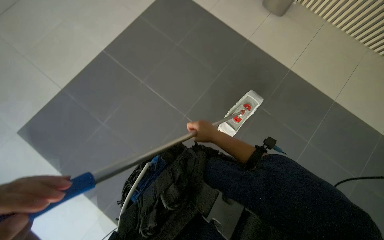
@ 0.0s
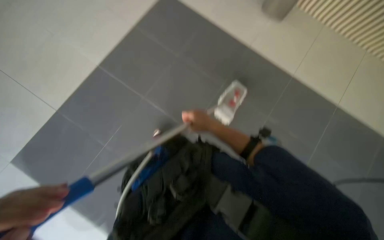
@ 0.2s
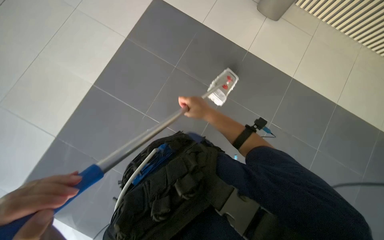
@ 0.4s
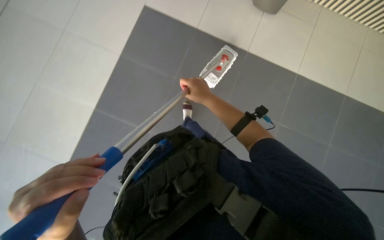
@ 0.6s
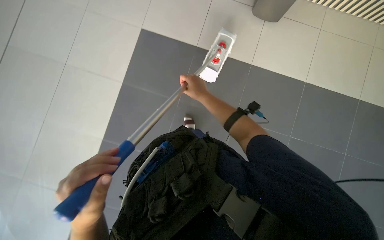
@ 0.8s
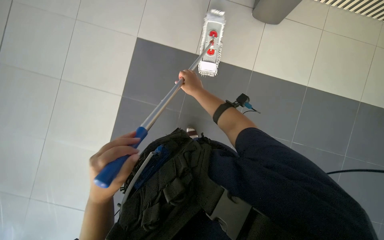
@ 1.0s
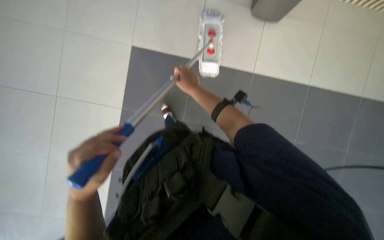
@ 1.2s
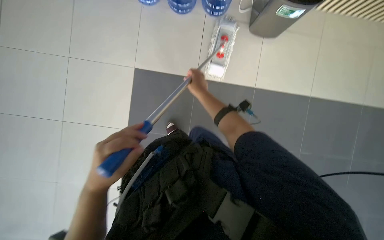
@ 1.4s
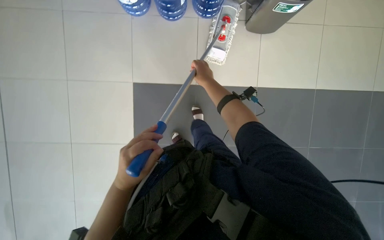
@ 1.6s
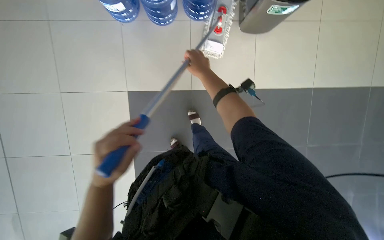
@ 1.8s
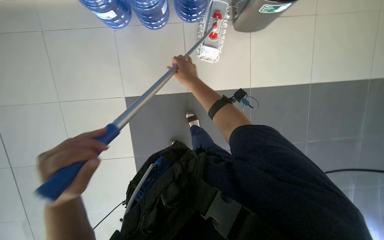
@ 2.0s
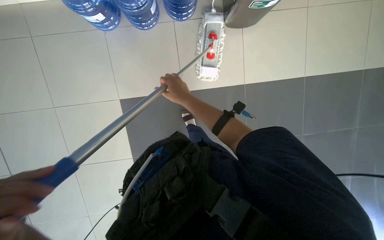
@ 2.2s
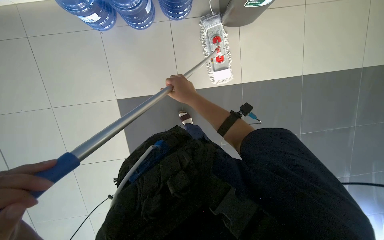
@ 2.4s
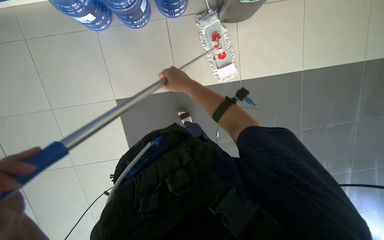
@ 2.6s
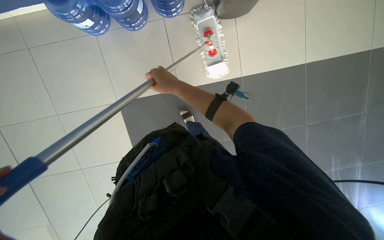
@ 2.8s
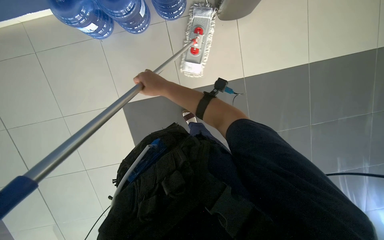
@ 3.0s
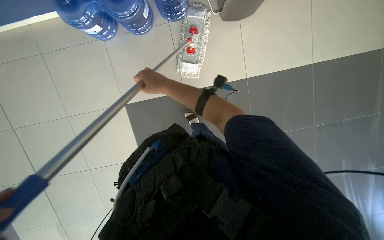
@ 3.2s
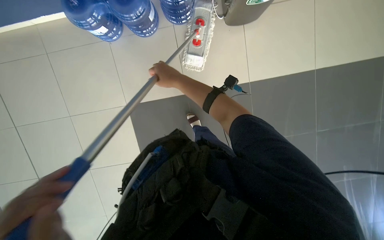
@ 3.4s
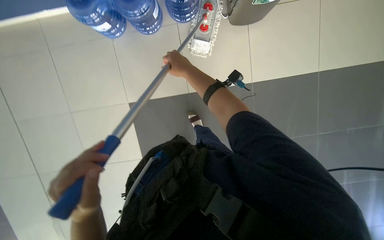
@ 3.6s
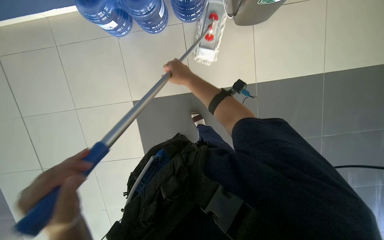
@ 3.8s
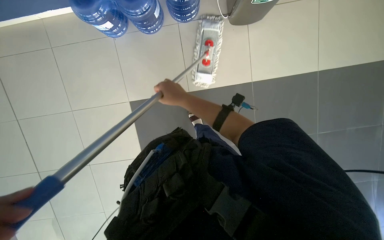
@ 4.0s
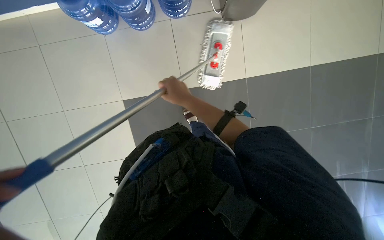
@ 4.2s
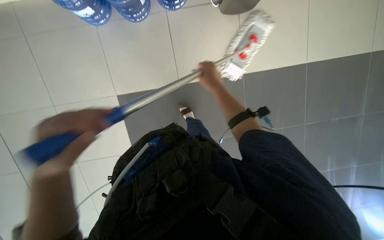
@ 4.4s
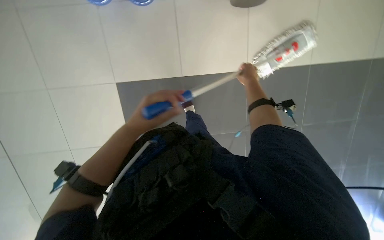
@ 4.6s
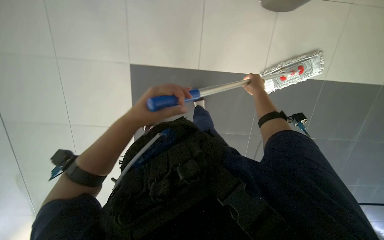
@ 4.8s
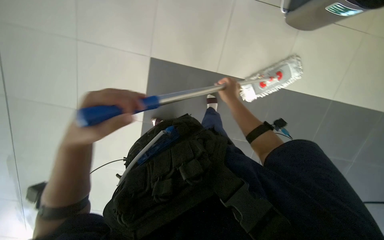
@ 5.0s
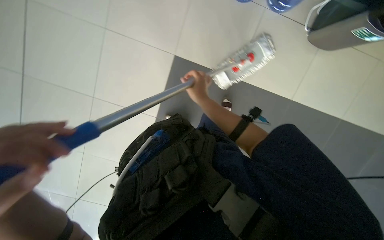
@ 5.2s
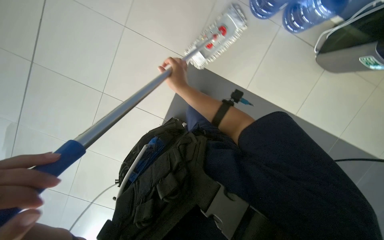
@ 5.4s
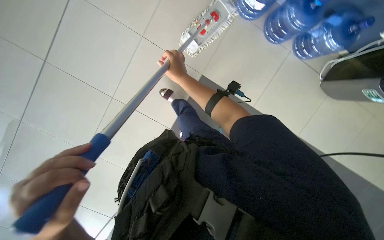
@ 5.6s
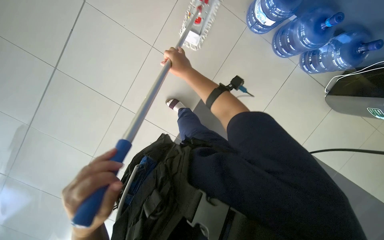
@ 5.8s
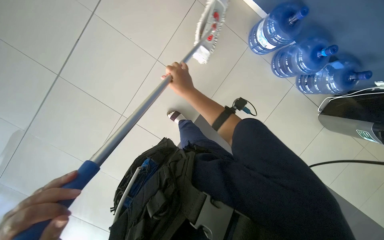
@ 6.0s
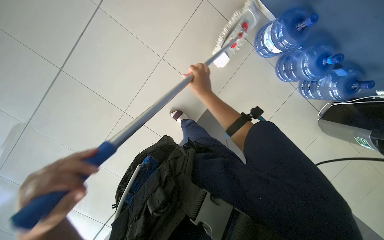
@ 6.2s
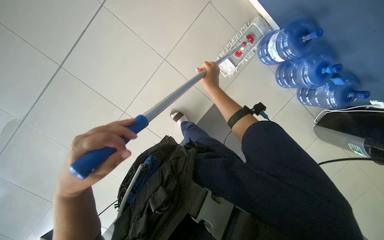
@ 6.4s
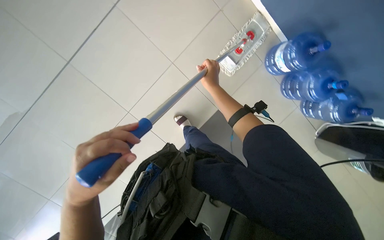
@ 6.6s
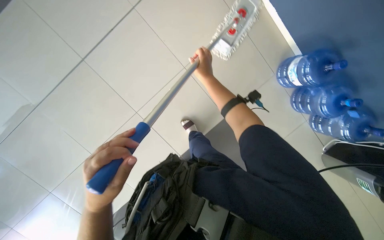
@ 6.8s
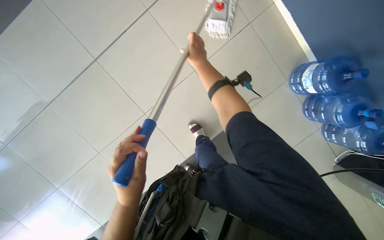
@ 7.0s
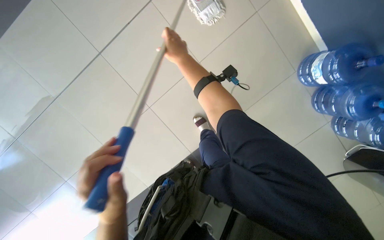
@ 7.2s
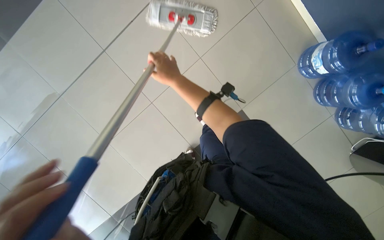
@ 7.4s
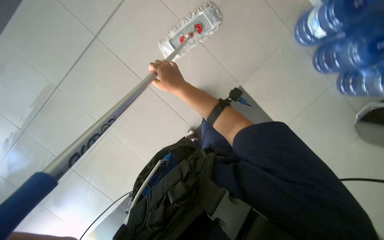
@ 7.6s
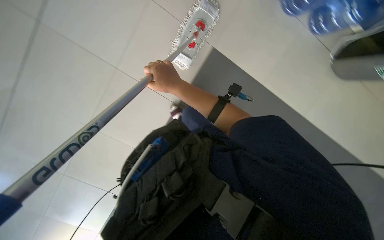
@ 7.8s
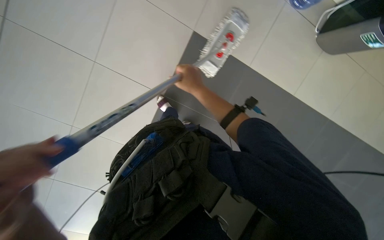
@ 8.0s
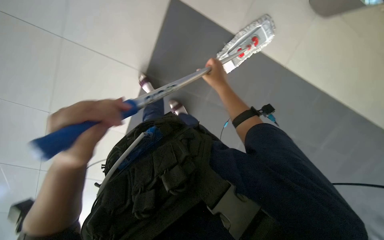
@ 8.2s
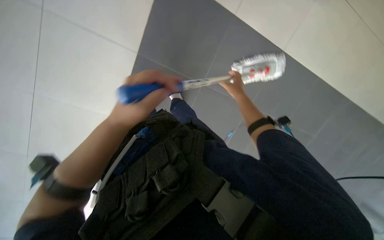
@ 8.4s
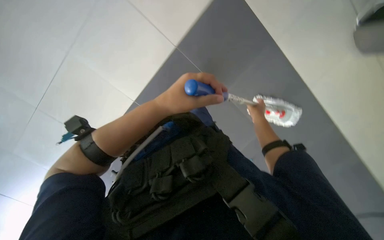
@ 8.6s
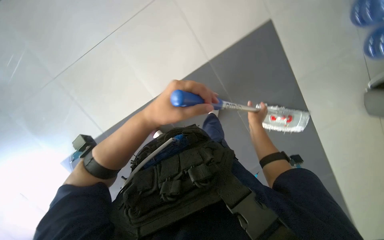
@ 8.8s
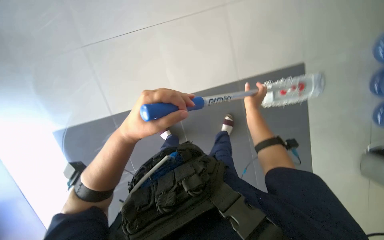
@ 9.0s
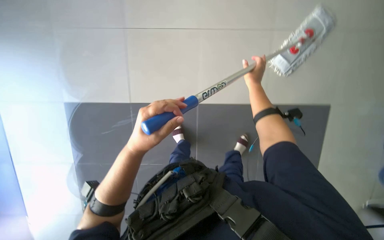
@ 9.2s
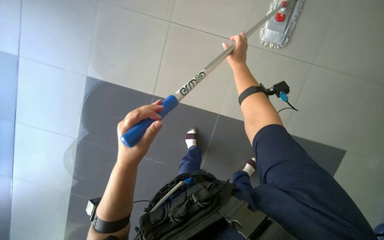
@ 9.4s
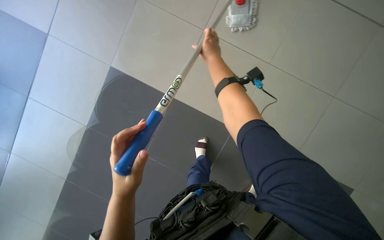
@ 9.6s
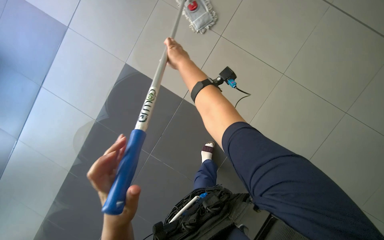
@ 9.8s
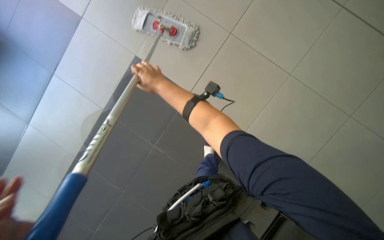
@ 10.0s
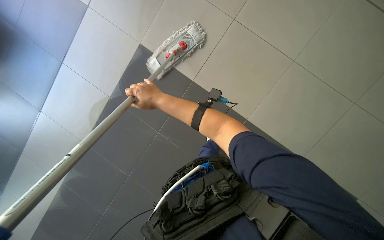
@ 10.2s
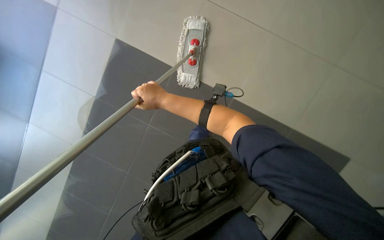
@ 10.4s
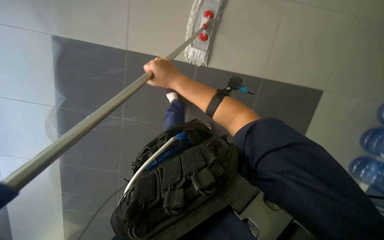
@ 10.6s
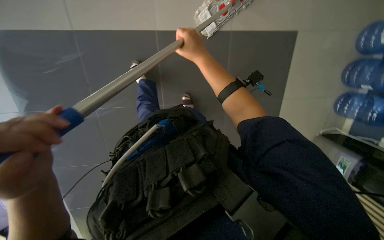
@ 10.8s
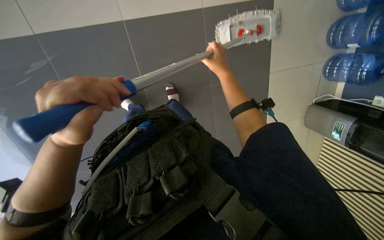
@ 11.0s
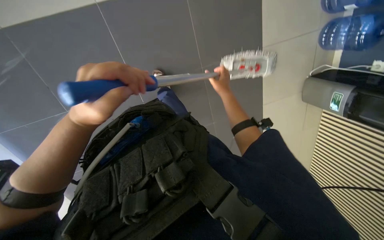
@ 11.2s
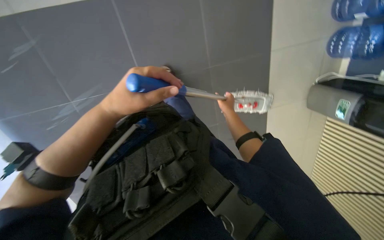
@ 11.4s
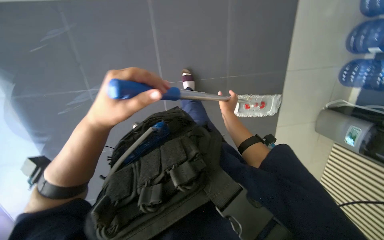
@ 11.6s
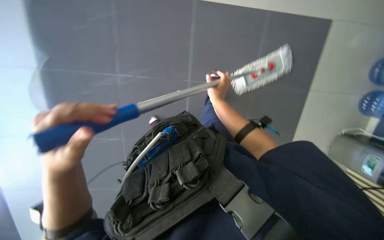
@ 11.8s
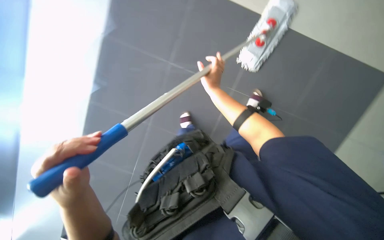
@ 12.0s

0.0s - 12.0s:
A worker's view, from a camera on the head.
Job: mopping floor.
The whole recording: Mopping floor. The worker continues mopping the tiled floor with a white mop head.
0.0s - 1.6s: The right hand heads up the picture, covering some 20 cm.
1.6s - 3.0s: The right hand heads nearer to the camera, covering some 15 cm.
3.0s - 4.4s: The right hand heads to the right, covering about 15 cm.
4.4s - 6.0s: The view tilts about 15 degrees upward. The right hand moves approximately 15 cm to the right and comes back.
7.6s - 9.0s: The right hand travels farther from the camera and to the right by about 20 cm.
9.0s - 10.4s: Everything in view rotates approximately 30 degrees counterclockwise. The right hand shifts roughly 25 cm to the left and nearer to the camera.
10.4s - 12.0s: The right hand is displaced to the right and farther from the camera by about 15 cm.

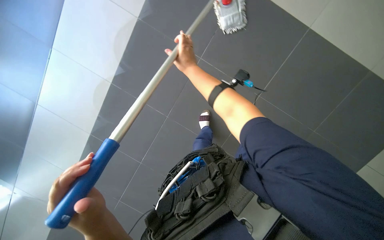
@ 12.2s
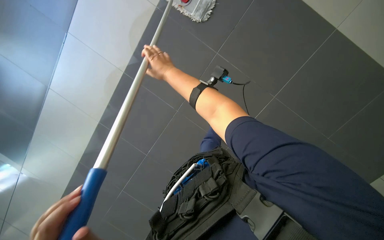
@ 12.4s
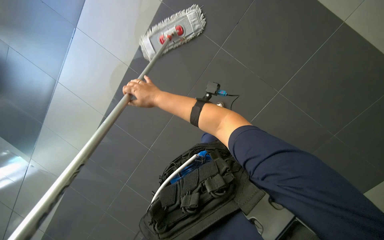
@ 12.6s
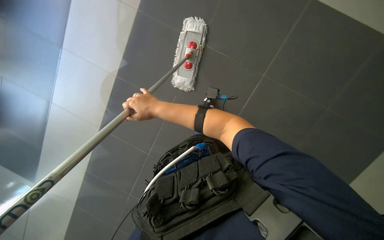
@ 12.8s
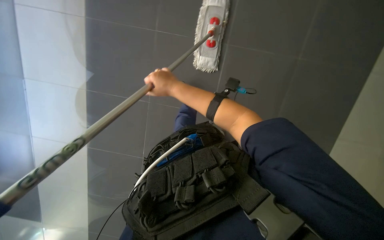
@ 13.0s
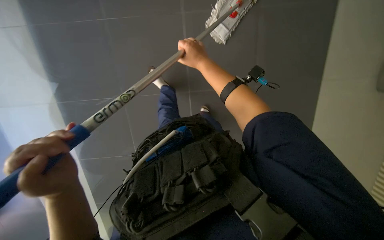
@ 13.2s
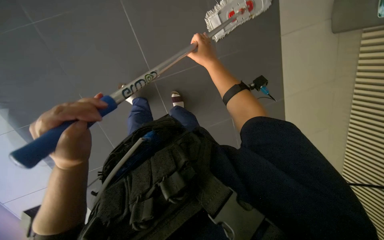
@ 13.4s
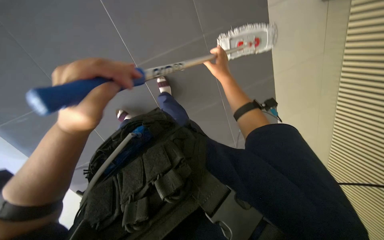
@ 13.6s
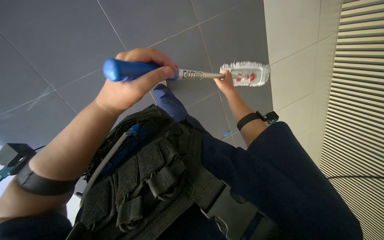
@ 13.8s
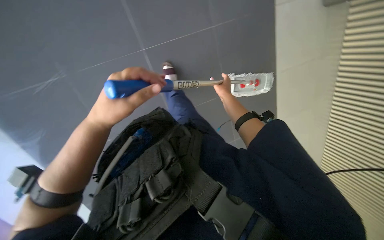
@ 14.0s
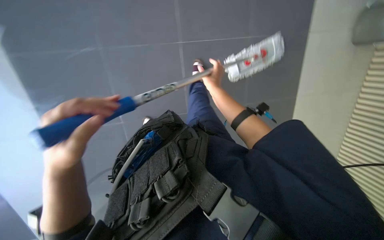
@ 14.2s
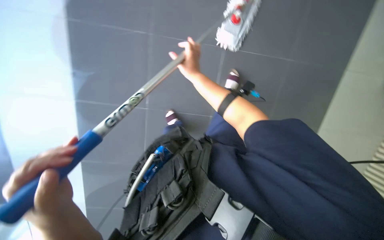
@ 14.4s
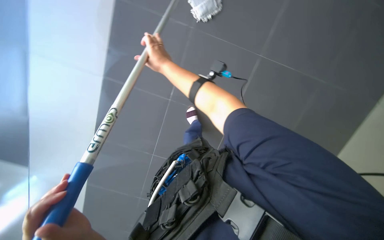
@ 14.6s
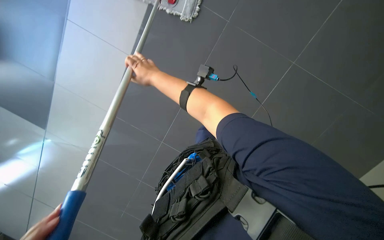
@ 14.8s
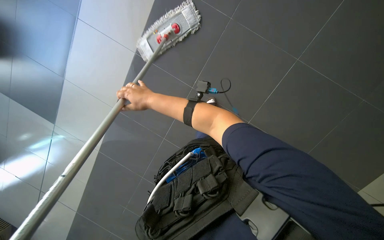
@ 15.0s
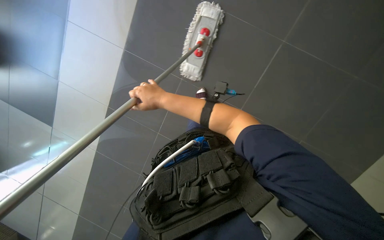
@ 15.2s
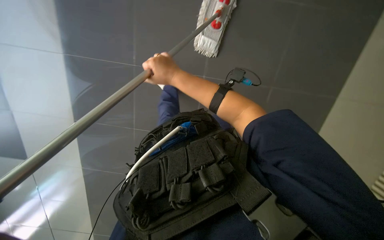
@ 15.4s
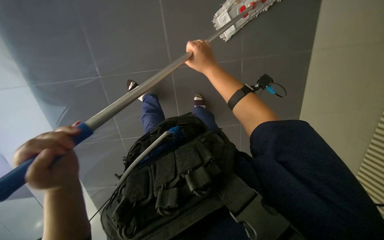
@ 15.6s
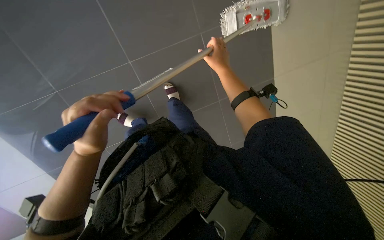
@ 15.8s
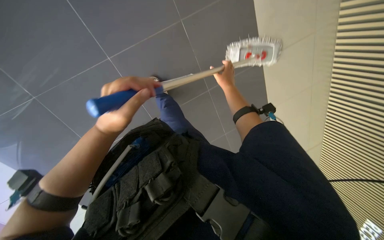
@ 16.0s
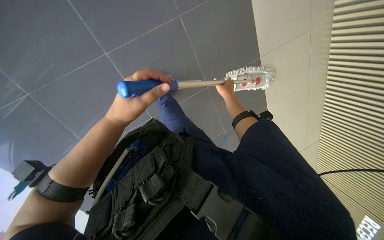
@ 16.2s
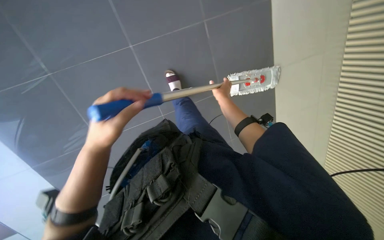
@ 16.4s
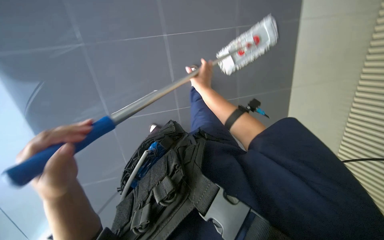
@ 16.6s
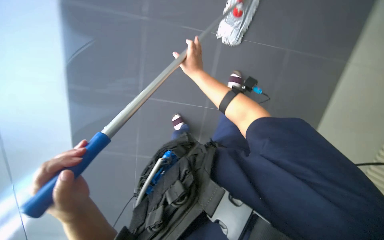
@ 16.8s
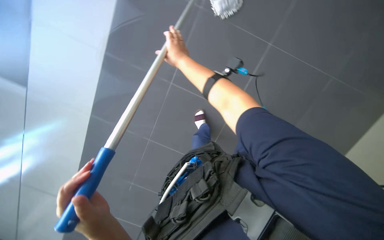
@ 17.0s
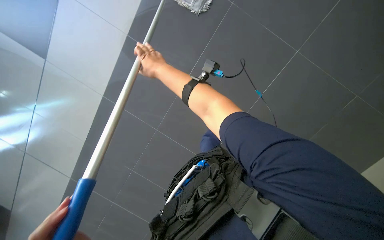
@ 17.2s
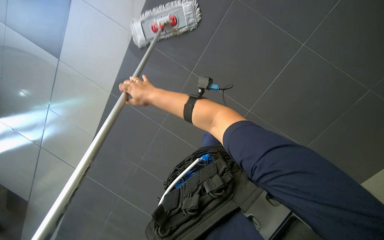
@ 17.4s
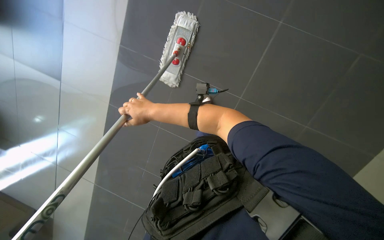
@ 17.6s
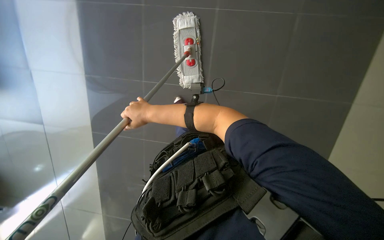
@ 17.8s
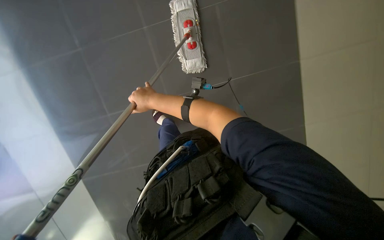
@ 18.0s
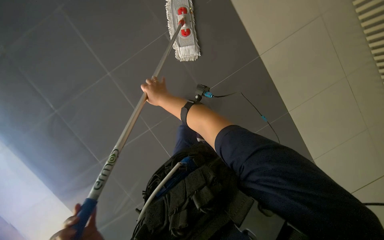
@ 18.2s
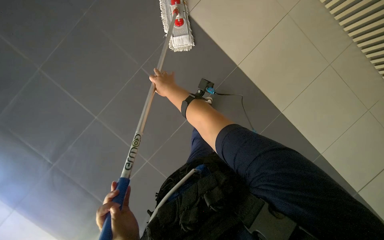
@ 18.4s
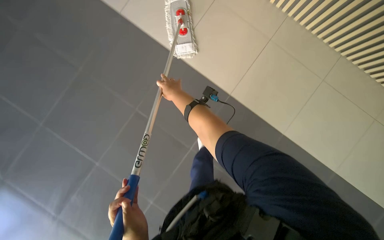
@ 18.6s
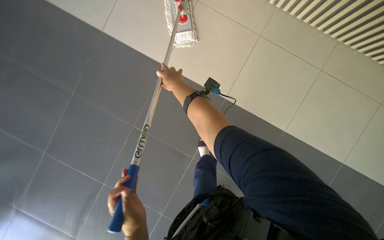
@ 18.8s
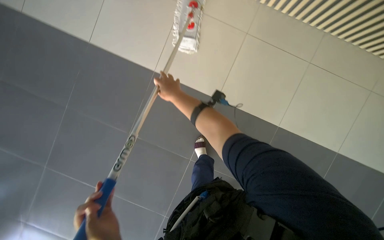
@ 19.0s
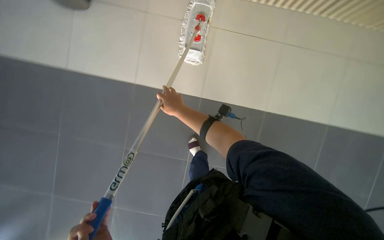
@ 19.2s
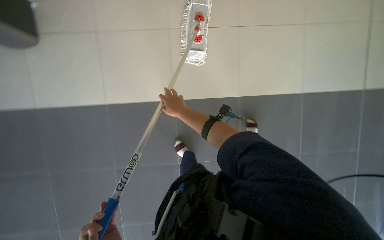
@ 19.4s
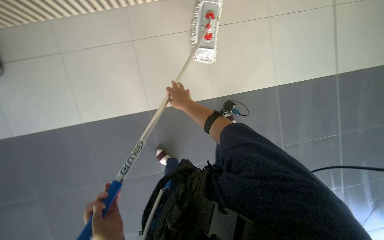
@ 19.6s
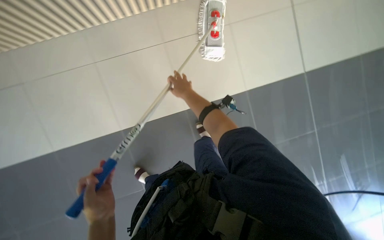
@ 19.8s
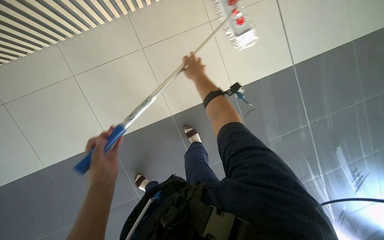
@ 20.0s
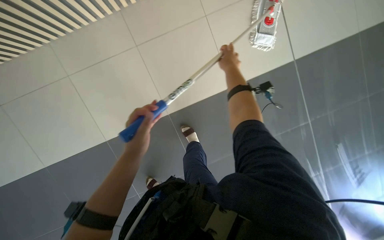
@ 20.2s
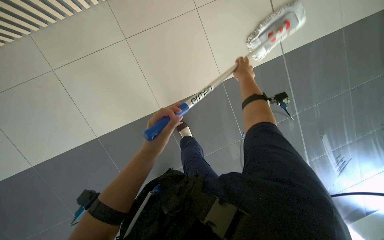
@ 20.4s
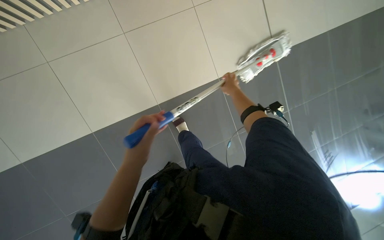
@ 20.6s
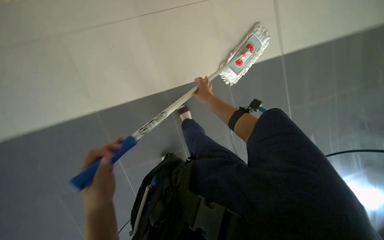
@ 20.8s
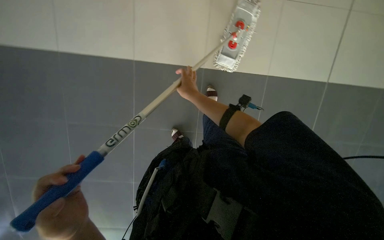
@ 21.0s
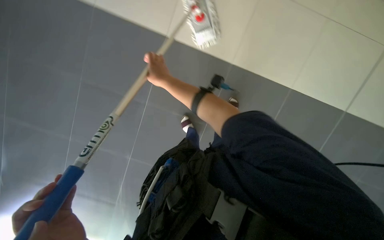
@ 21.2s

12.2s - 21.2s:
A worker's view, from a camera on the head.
Job: mopping floor.
The whole recording: Mopping floor. The worker continues mopping the tiled floor with a white mop head.
12.2s - 13.8s: The head turns to the right by about 25 degrees. The right hand moves to the right, about 40 cm.
13.8s - 15.2s: The view swings about 25 degrees to the left. The view tilts approximately 25 degrees upward. The right hand heads to the left and nearer to the camera, covering some 40 cm.
15.2s - 16.6s: The right hand heads to the right, covering approximately 10 cm.
18.2s - 19.8s: The right hand is displaced farther from the camera by about 10 cm.
19.8s - 21.2s: The right hand travels to the right and back again, roughly 25 cm each way.
